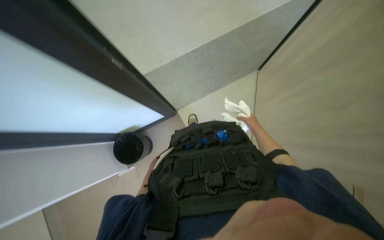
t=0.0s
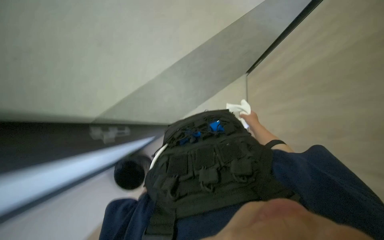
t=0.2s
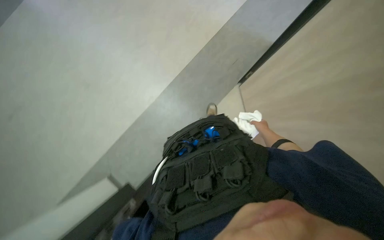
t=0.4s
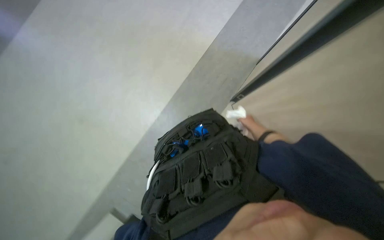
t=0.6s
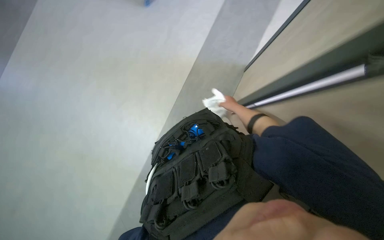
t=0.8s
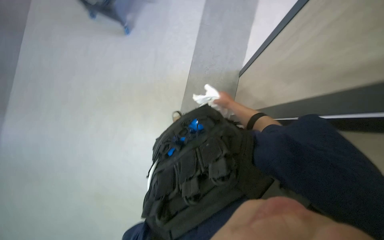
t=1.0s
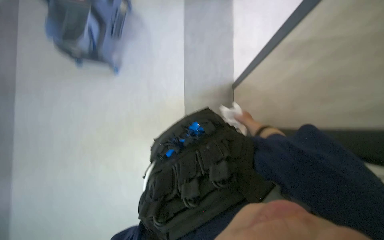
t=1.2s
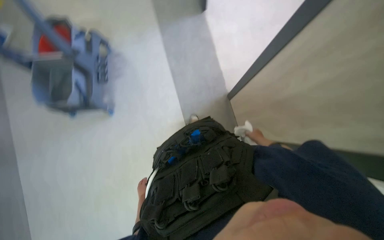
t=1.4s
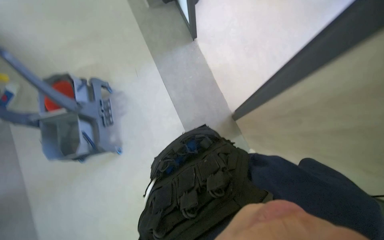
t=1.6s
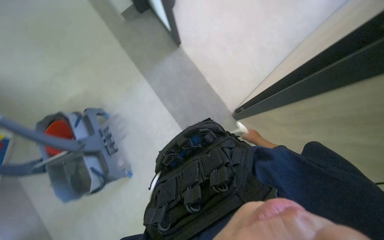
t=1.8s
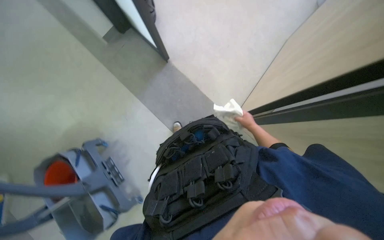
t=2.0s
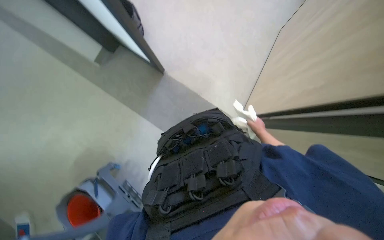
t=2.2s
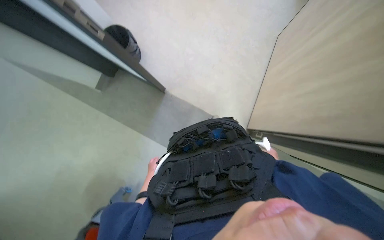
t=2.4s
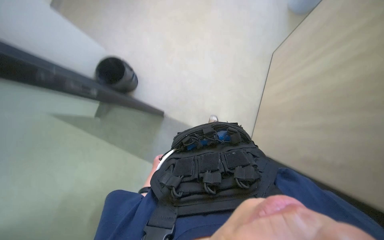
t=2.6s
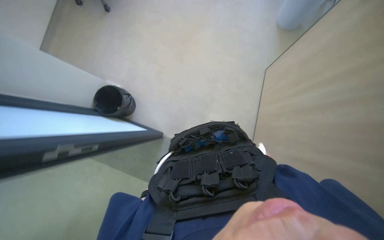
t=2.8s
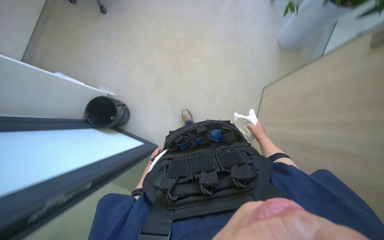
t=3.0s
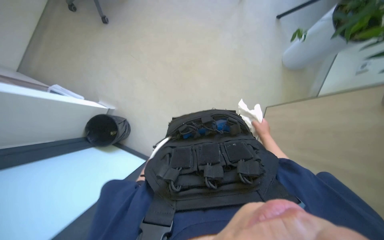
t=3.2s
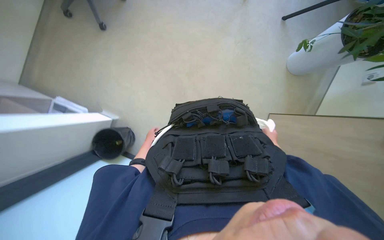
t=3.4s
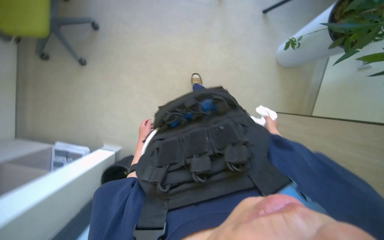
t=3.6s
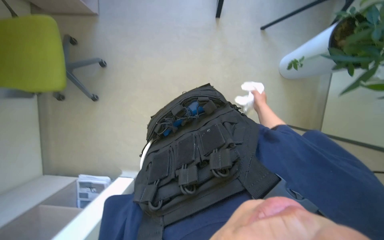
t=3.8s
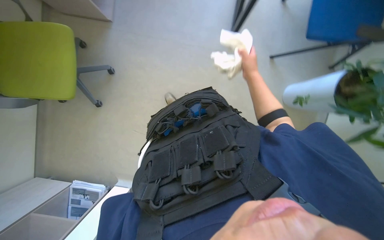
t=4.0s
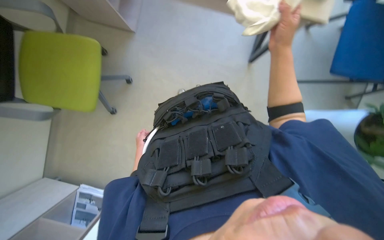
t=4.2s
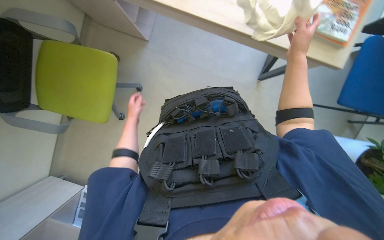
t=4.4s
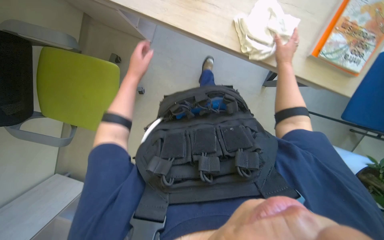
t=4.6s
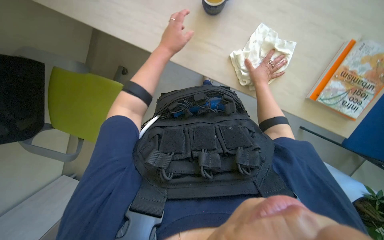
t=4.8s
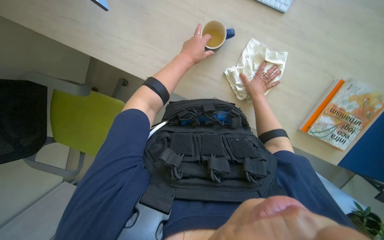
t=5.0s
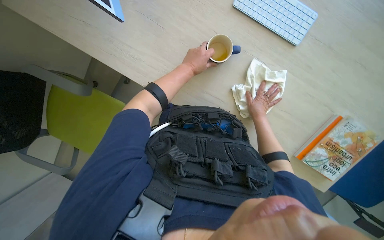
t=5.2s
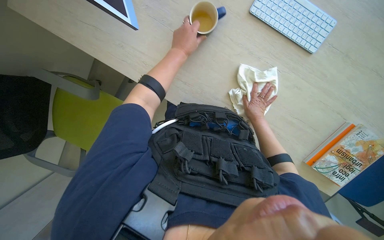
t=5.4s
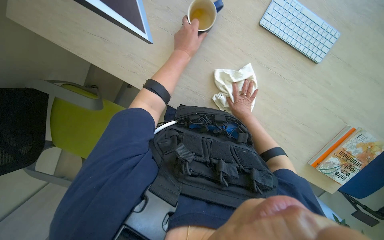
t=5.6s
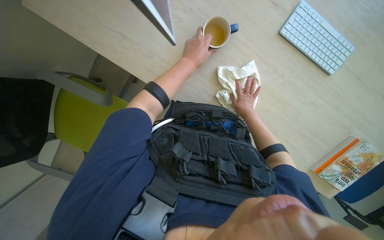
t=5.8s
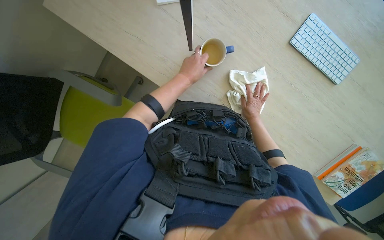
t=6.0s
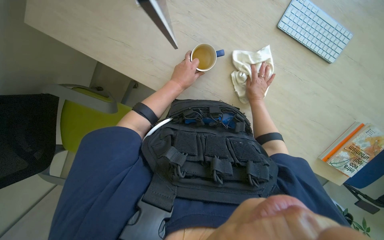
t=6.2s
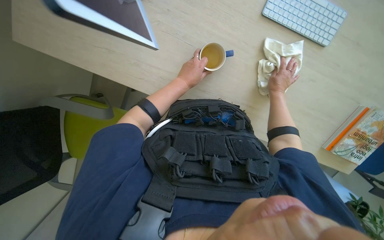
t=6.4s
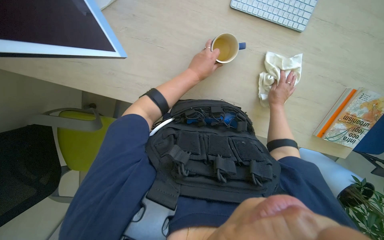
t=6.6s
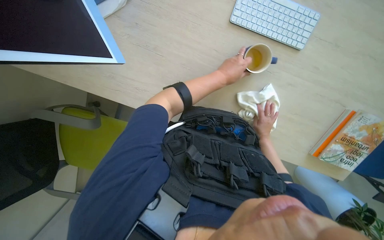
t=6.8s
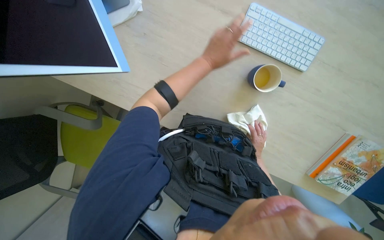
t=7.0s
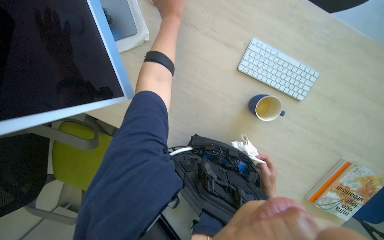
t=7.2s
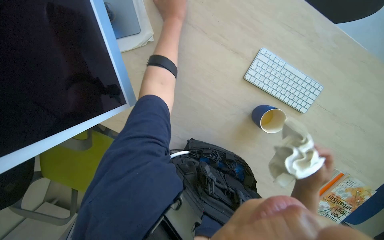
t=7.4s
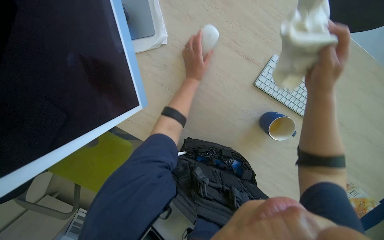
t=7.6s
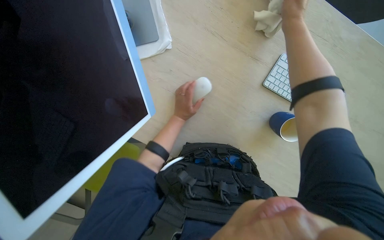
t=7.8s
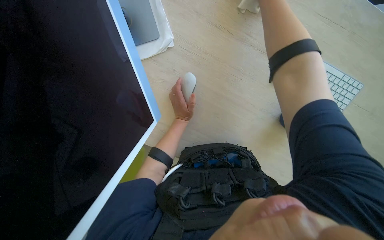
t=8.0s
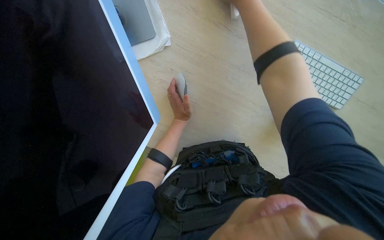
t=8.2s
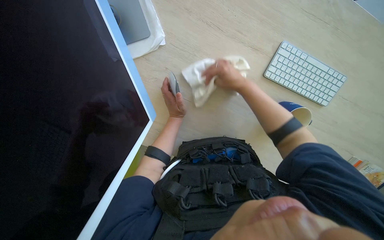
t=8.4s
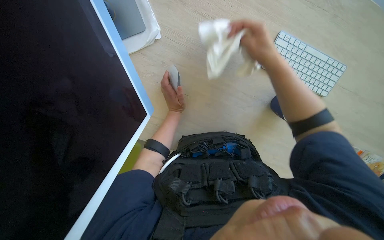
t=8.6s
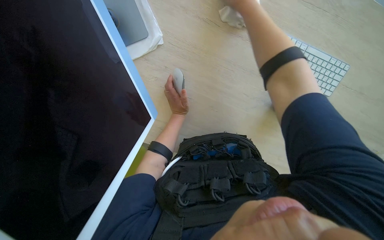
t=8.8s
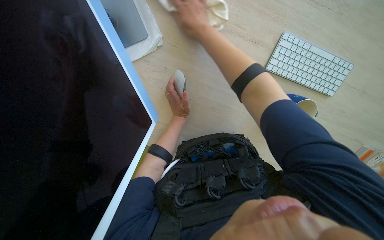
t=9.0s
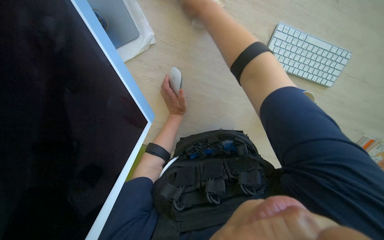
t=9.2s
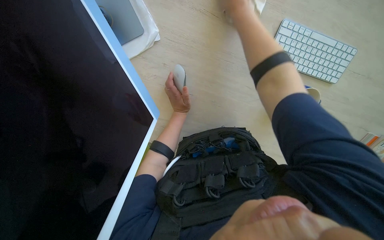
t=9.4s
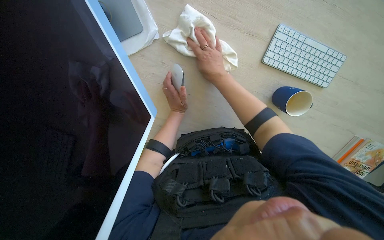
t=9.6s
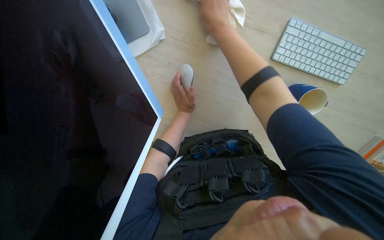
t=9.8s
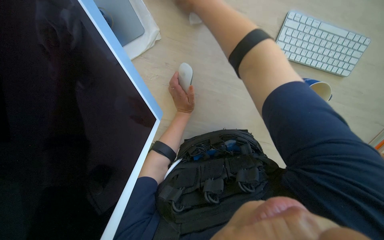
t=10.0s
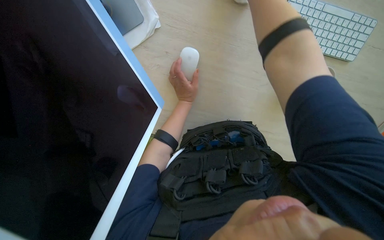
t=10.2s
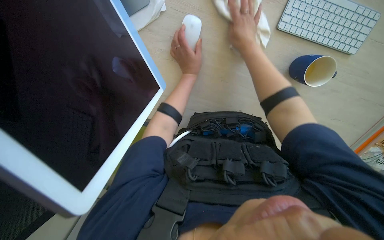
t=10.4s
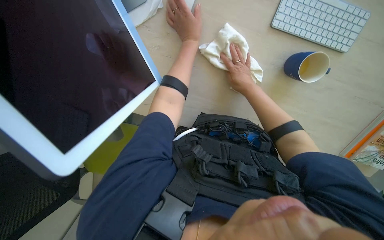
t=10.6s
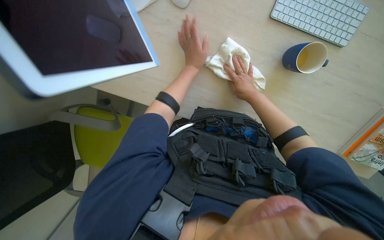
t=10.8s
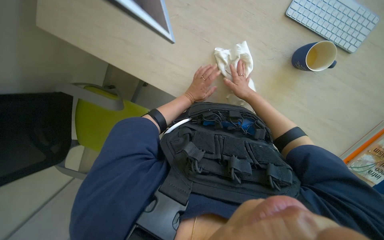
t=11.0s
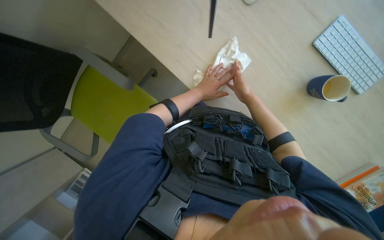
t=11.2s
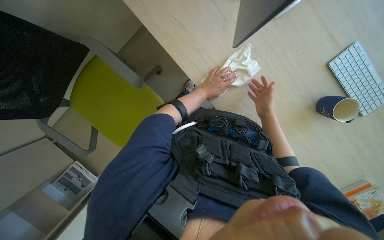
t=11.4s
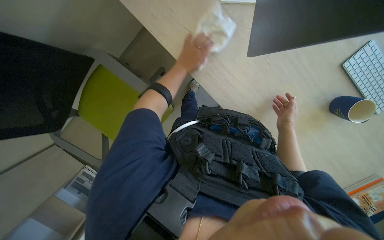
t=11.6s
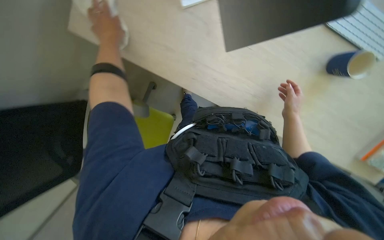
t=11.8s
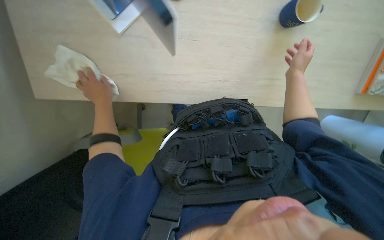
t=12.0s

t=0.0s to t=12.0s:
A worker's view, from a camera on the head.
Job: wiping surfaces.
The whole recording: Wiping desk surfaces. The worker wipes various desk surfaces with a cloth, moving items and chairs.
t=0.0s to t=1.6s: The view tilts about 15 degrees upward. The right hand moves down the picture, some 10 cm.
t=1.6s to t=3.0s: The view tilts some 35 degrees upward. Everything in view rotates approximately 70 degrees counterclockwise.
t=3.0s to t=4.4s: The camera travels some 80 cm.
t=4.4s to t=6.0s: The camera is carried some 40 cm.
t=6.0s to t=7.6s: The left hand goes up the picture and returns, approximately 25 cm each way. The right hand moves up and down the picture over about 35 cm, changing direction 2 times.
t=7.6s to t=9.0s: The left hand moves down the picture, roughly 15 cm.
t=9.0s to t=10.4s: The view tilts approximately 20 degrees downward.
t=10.4s to t=12.0s: The scene rotates counterclockwise by approximately 30 degrees.

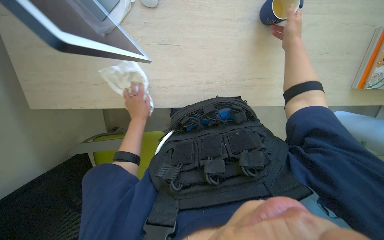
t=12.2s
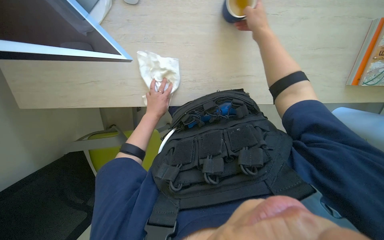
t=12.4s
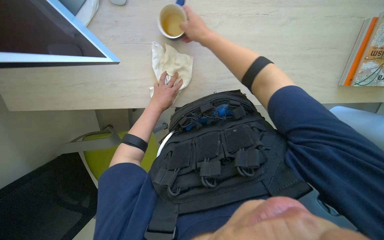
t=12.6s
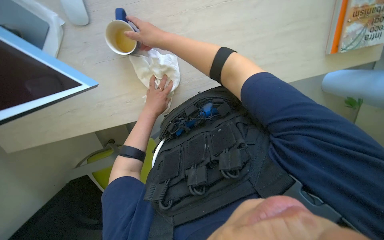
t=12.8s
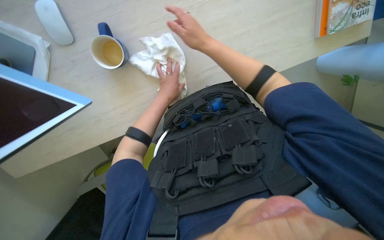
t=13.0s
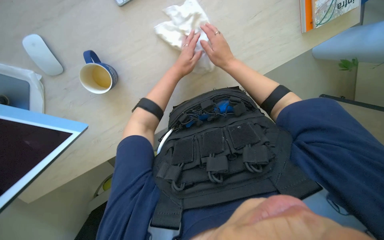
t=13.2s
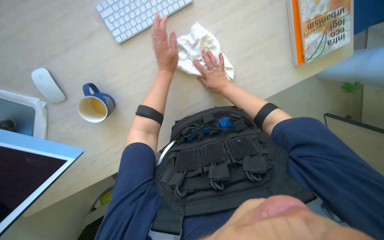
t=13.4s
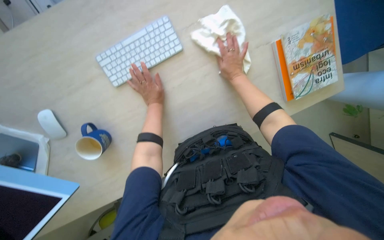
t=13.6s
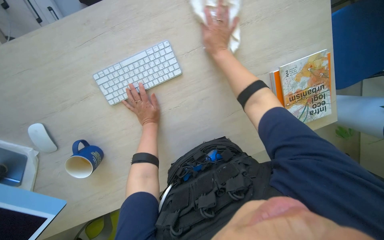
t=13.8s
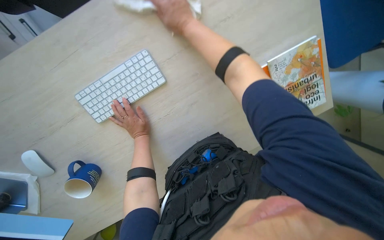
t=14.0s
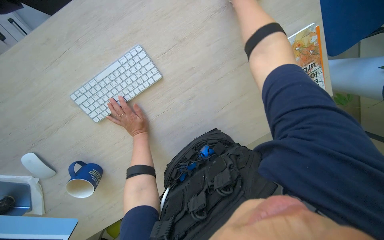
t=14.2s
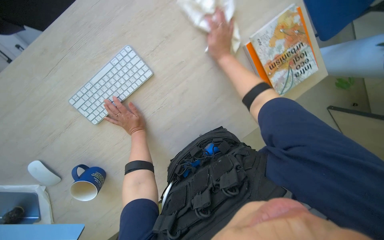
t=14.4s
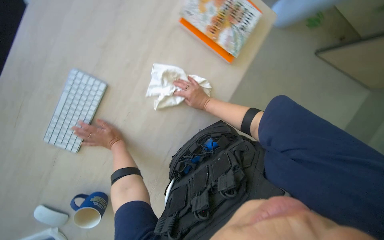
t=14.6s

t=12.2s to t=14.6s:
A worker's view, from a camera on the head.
Job: wiping surfaces.
The whole recording: Wiping desk surfaces. The worker wipes various desk surfaces with a cloth, moving items and chairs.
t=12.2s to t=13.4s: The right hand travels farther from the camera by some 10 cm, while the left hand moves up the picture and to the right, about 40 cm.
t=13.4s to t=14.6s: The scene rotates counterclockwise by approximately 35 degrees.

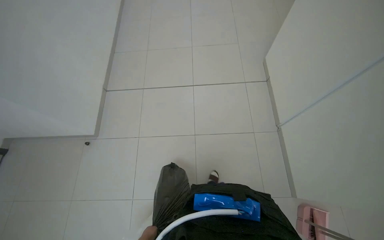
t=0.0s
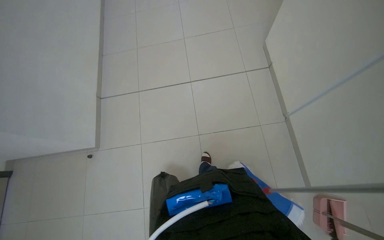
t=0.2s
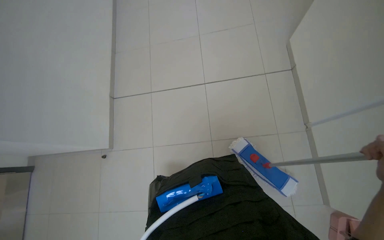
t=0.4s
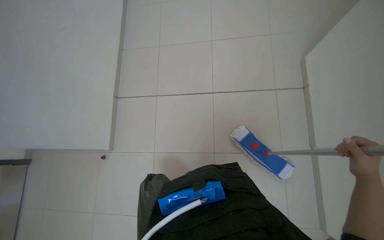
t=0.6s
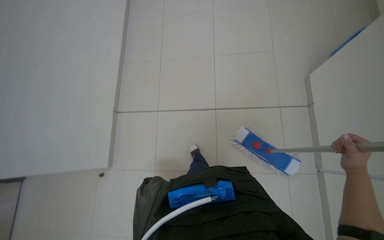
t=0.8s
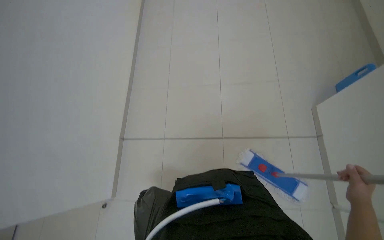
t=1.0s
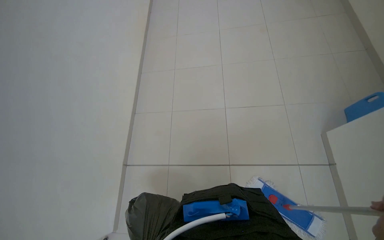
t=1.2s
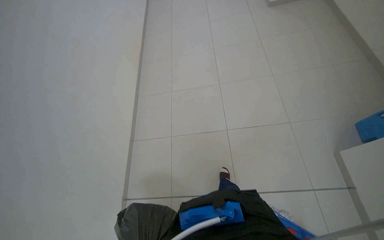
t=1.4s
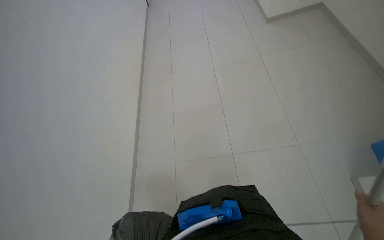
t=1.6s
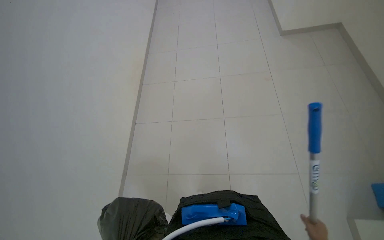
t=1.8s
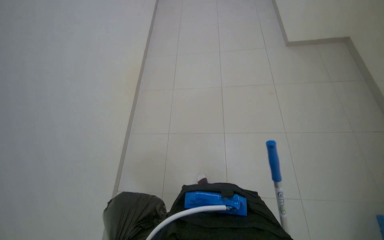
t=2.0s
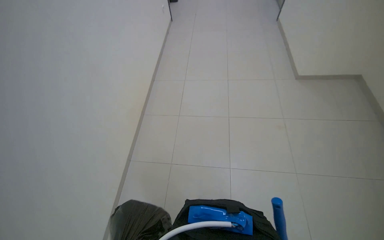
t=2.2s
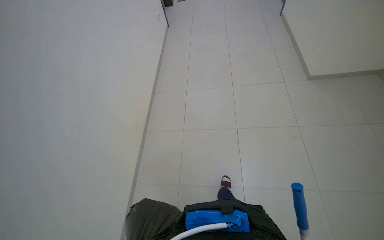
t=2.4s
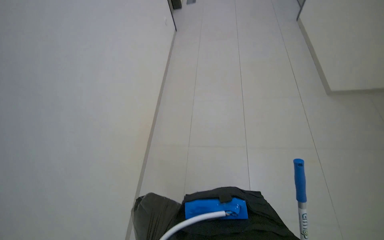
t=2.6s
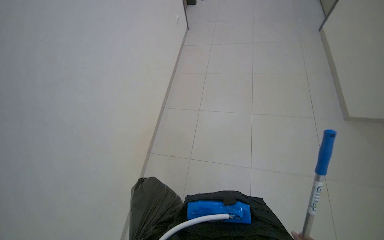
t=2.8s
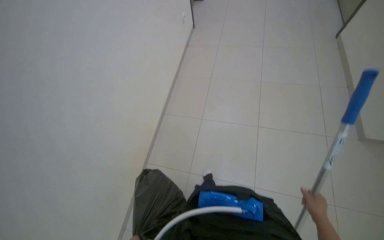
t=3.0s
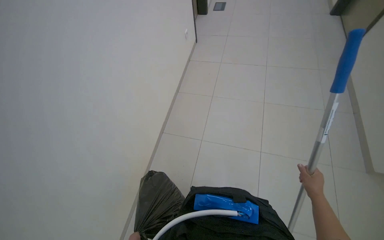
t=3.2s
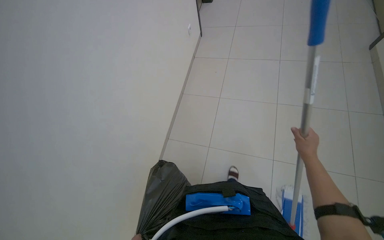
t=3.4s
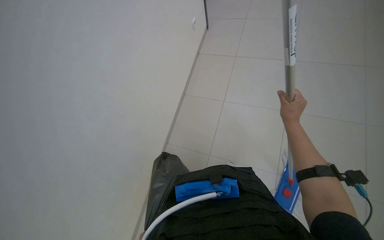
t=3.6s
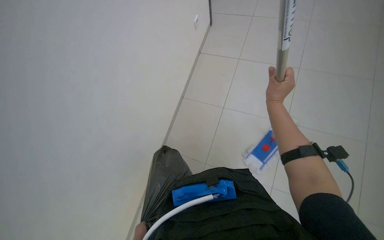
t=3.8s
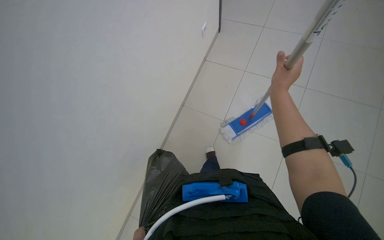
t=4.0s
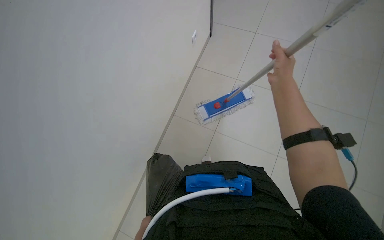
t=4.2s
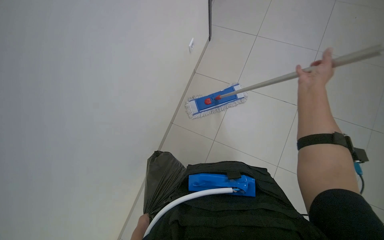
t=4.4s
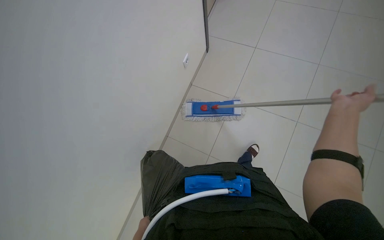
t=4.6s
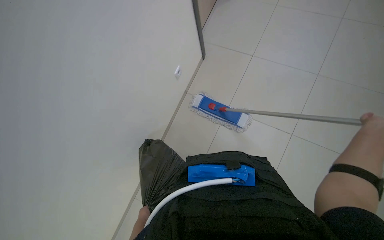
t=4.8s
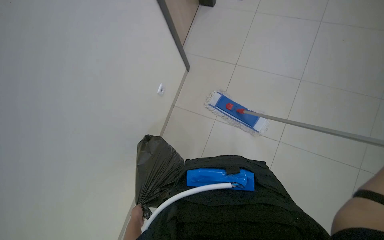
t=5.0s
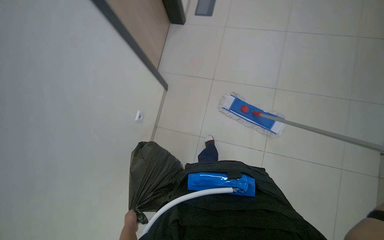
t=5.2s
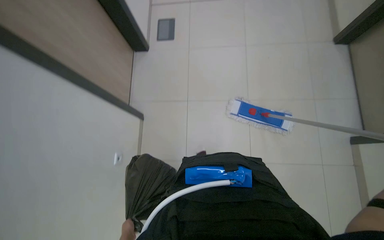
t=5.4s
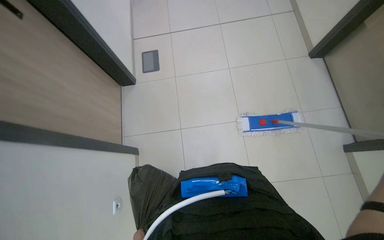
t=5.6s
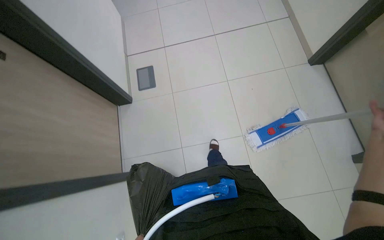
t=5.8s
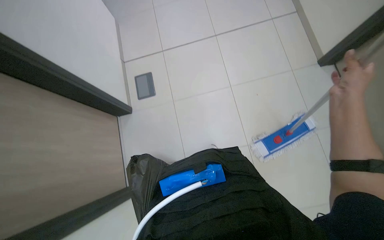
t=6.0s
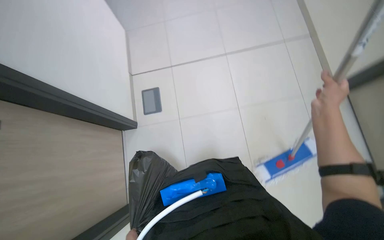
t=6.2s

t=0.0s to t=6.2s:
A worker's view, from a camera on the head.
Job: mopping floor.
The whole recording: Mopping hallway and room floor. The worker mops the tiled floor in the hallway and inside a room.
t=0.0s to t=1.6s: The camera pitches upward, by approximately 25 degrees.
t=1.6s to t=3.2s: The camera travels approximately 90 cm.
t=3.2s to t=4.6s: The head travels approximately 40 cm.
